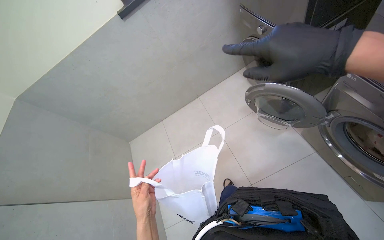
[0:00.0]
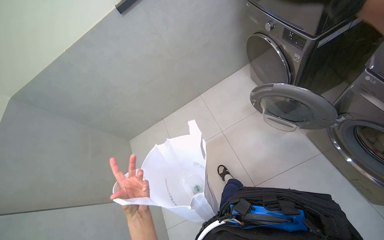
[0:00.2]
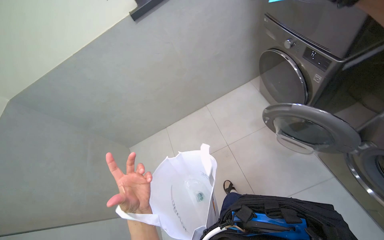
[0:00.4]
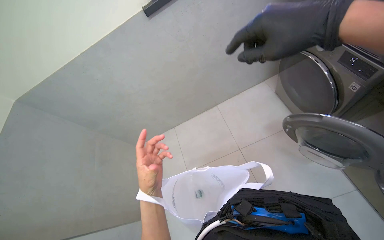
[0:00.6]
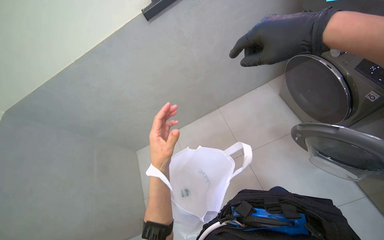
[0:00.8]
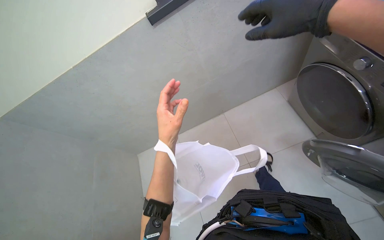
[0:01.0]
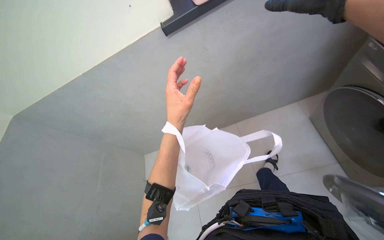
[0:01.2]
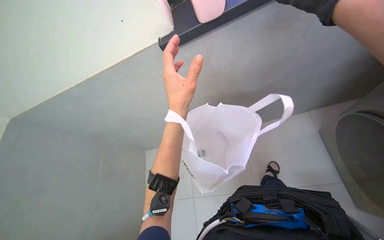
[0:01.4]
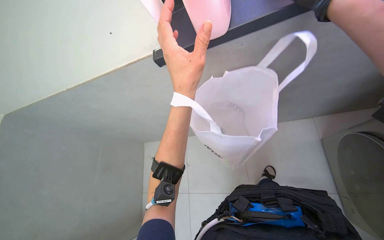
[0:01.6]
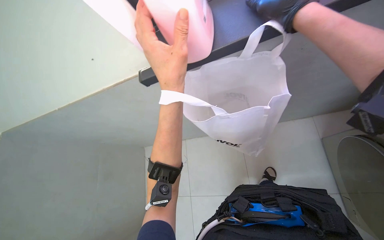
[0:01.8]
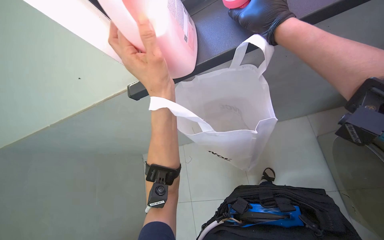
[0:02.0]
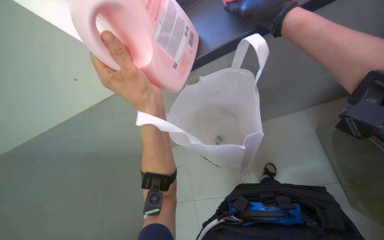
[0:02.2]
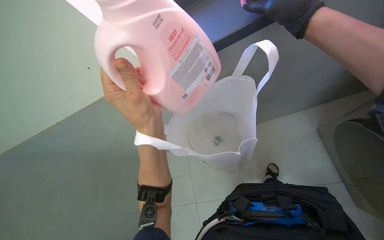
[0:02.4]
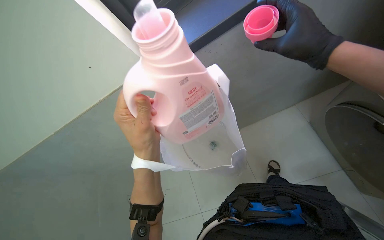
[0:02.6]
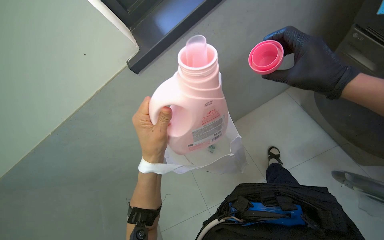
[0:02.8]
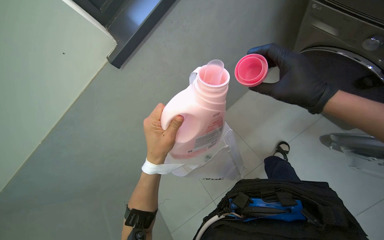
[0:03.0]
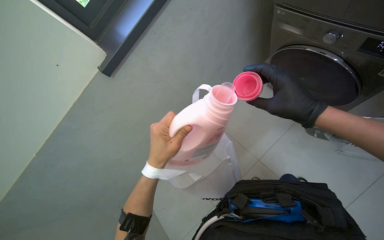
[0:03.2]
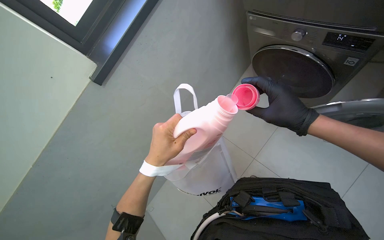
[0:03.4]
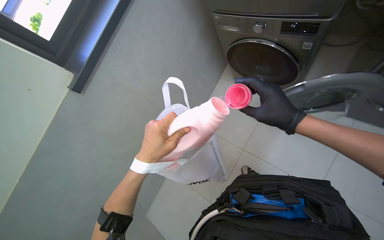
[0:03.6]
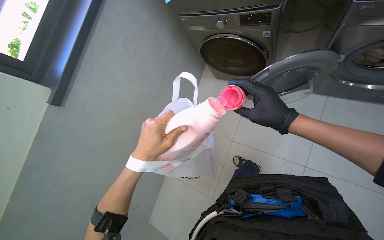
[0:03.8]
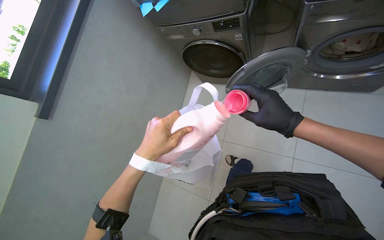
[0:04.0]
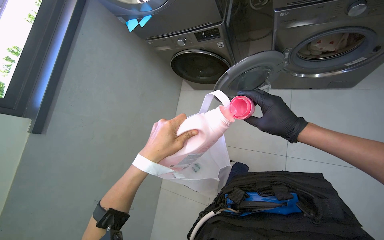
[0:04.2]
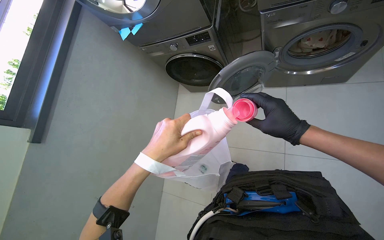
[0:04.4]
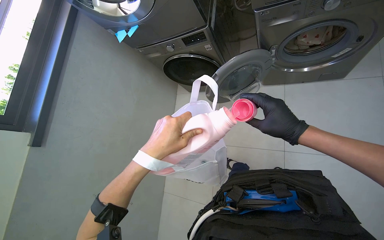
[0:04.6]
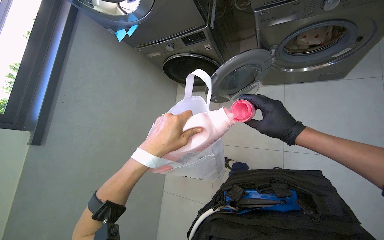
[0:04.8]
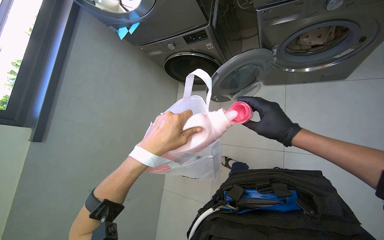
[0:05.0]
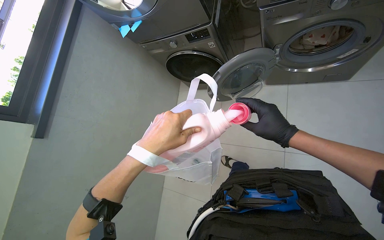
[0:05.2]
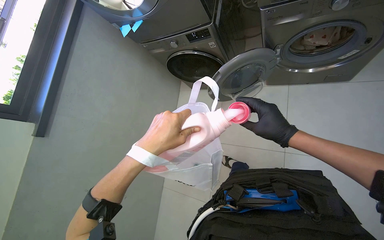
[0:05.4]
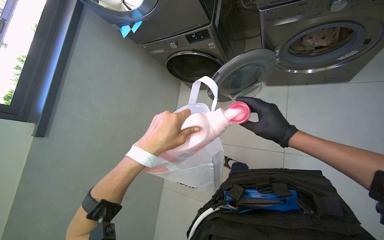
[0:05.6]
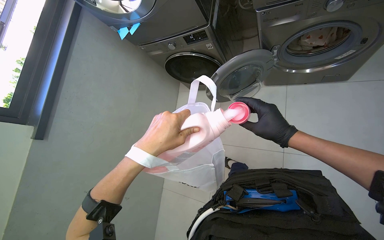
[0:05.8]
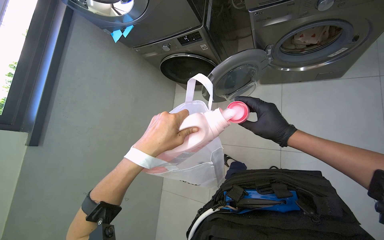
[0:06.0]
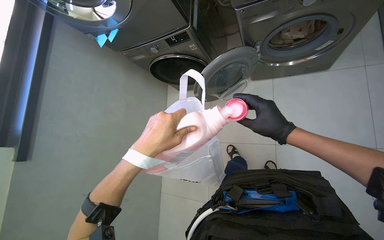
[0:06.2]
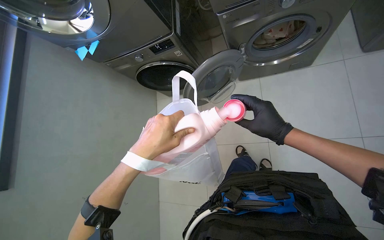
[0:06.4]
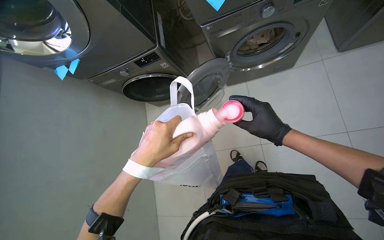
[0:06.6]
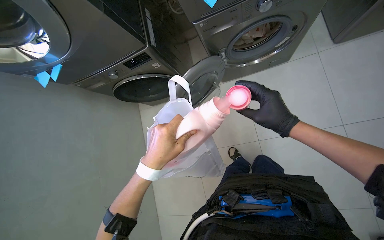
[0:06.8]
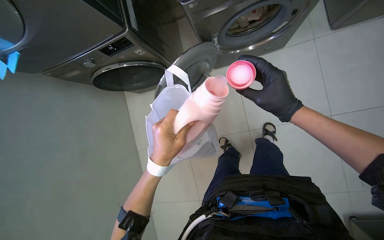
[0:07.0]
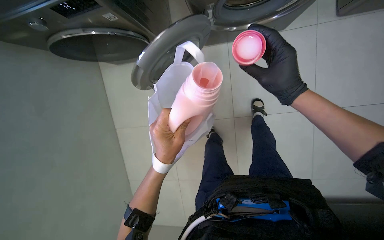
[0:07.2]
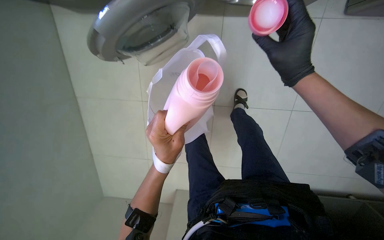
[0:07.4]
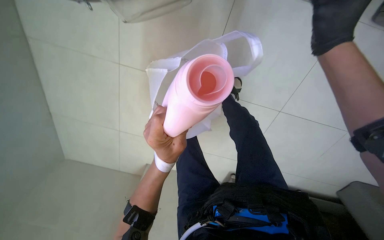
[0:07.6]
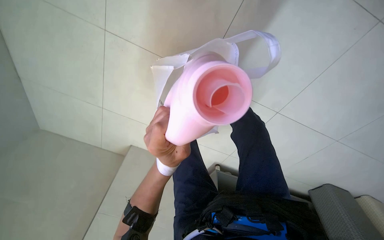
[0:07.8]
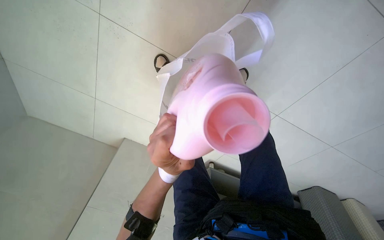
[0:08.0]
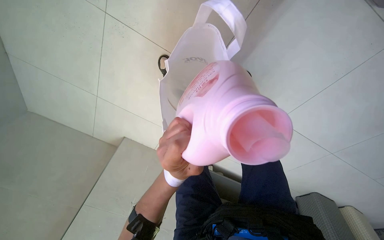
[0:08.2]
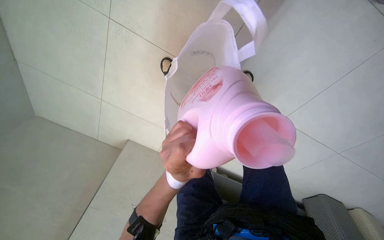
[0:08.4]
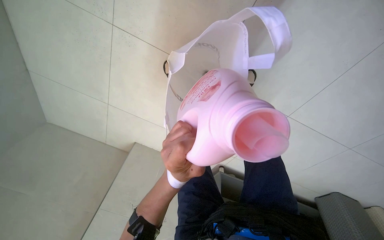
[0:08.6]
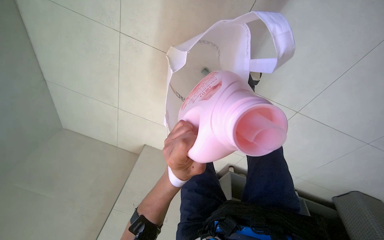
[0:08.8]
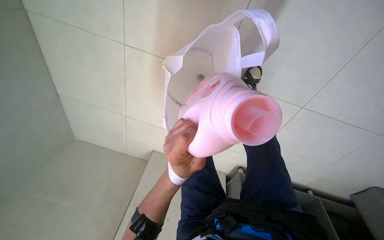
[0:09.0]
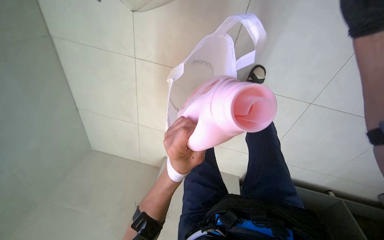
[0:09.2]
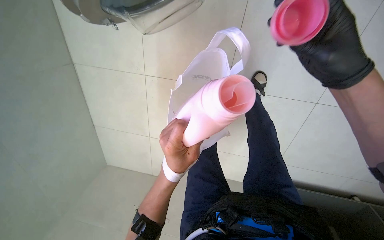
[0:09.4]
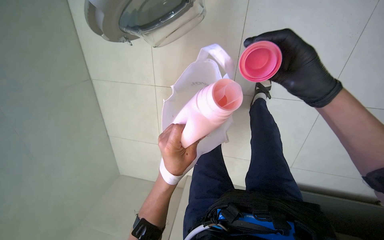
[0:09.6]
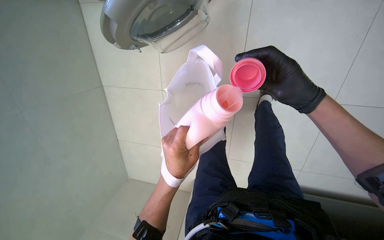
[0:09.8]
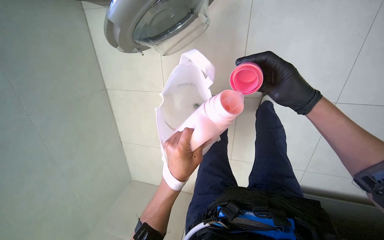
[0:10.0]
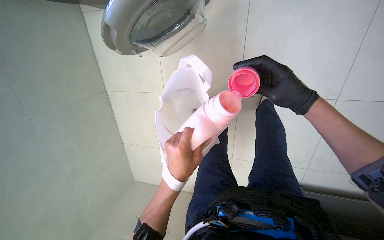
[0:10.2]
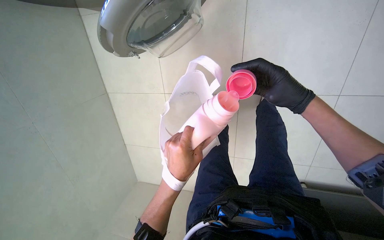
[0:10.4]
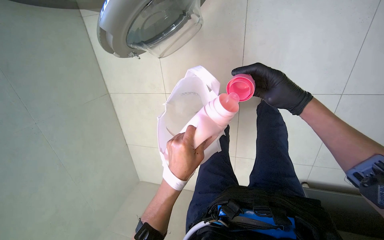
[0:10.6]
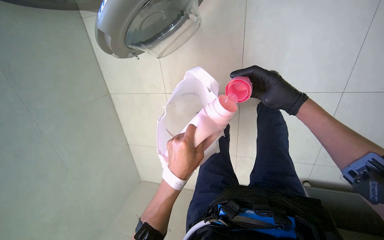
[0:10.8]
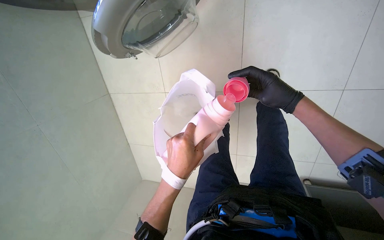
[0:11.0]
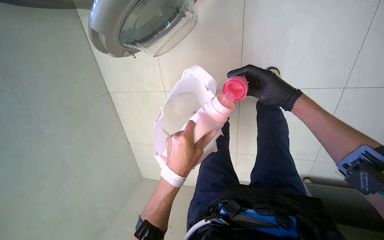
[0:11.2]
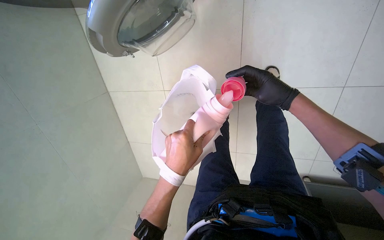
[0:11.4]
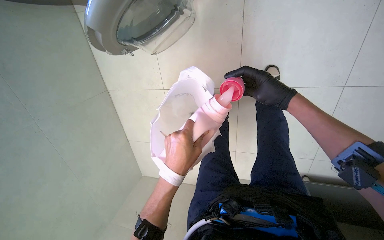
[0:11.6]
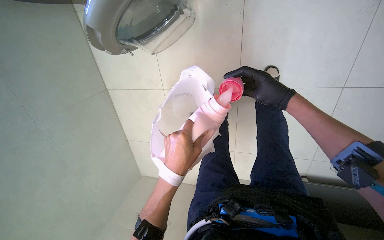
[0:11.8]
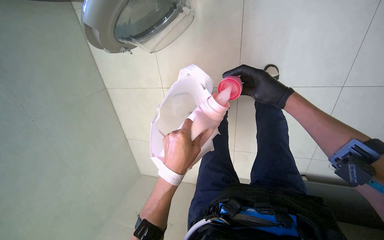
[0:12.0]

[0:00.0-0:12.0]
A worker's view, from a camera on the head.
Job: managing laundry.
The whole recording: Preparing laundry with detergent and bag. The worker handles items in a laundry bag, opens a detergent bottle, and pours detergent into its cap.
0:00.0 to 0:01.6: The wearer's head swings roughly 45 degrees to the left. The wearer looks approximately 20 degrees further upward.
0:01.6 to 0:03.0: The left hand shifts approximately 10 cm down the picture.
0:03.0 to 0:04.4: The wearer looks some 25 degrees further to the right. The right hand heads down the picture, covering some 25 cm.
0:04.4 to 0:06.0: The hands work in one place, with small movements.
0:06.0 to 0:07.6: The head rotates some 25 degrees to the right. The view tilts roughly 15 degrees downward. The right hand goes some 30 cm up the picture; the left hand travels to the right by approximately 15 cm.
0:09.0 to 0:10.4: The view pans to the left by approximately 15 degrees.
0:10.4 to 0:12.0: The hands make small movements and keep their place.

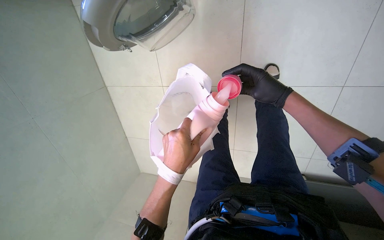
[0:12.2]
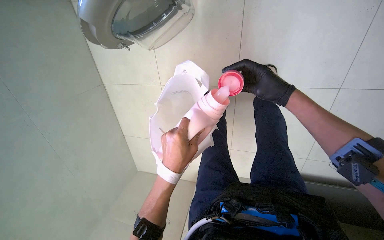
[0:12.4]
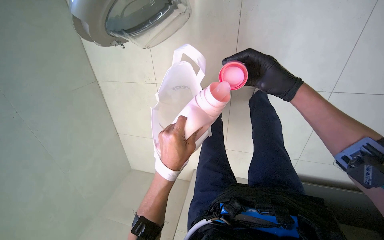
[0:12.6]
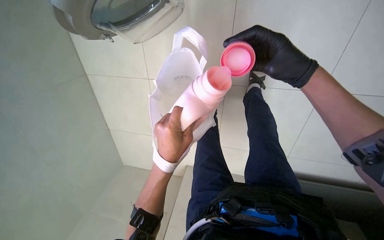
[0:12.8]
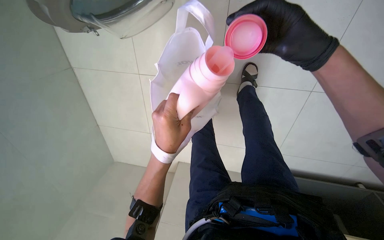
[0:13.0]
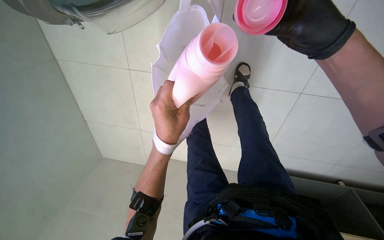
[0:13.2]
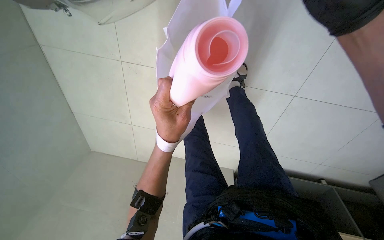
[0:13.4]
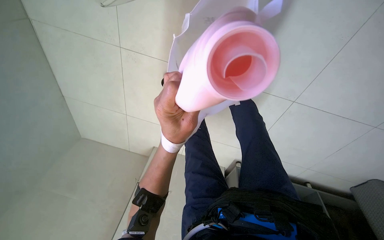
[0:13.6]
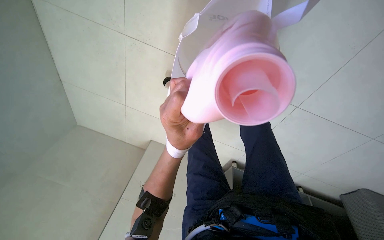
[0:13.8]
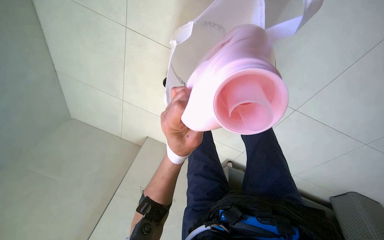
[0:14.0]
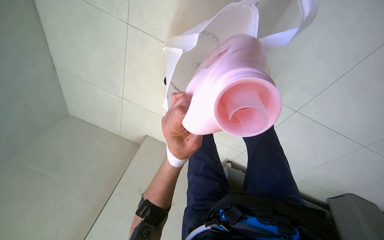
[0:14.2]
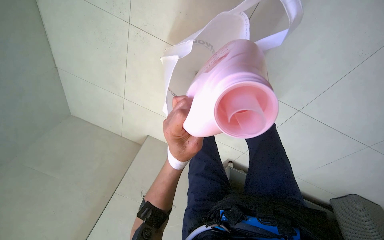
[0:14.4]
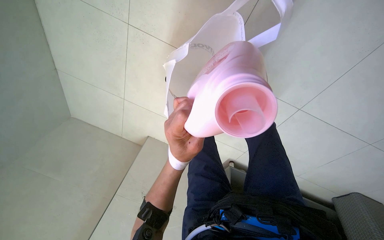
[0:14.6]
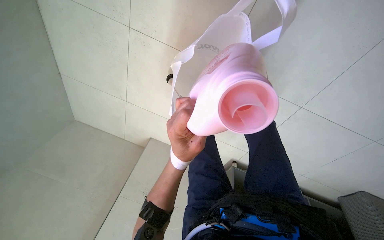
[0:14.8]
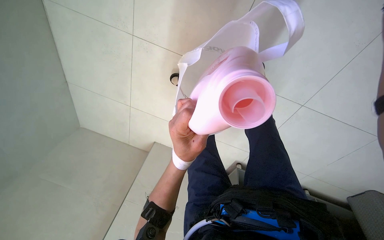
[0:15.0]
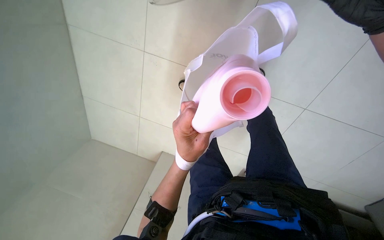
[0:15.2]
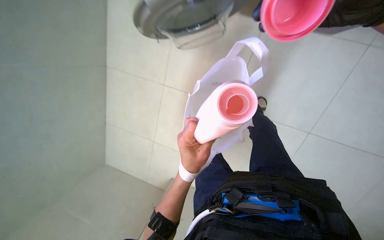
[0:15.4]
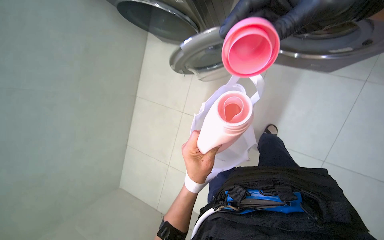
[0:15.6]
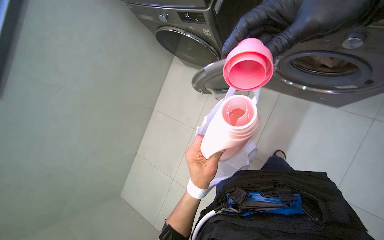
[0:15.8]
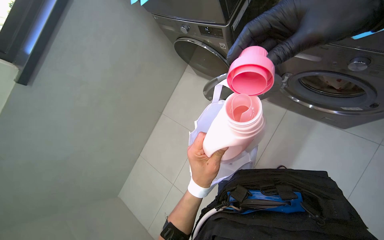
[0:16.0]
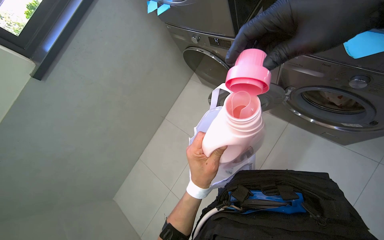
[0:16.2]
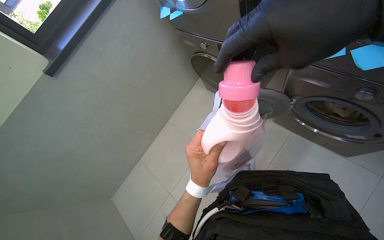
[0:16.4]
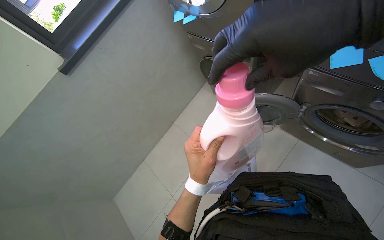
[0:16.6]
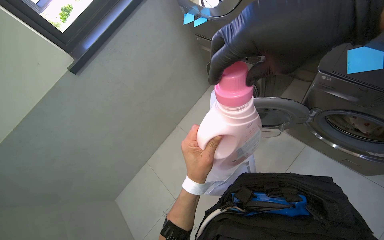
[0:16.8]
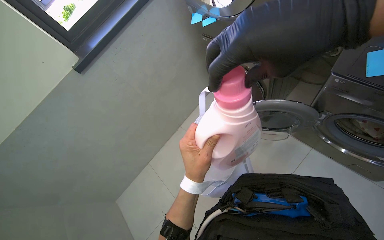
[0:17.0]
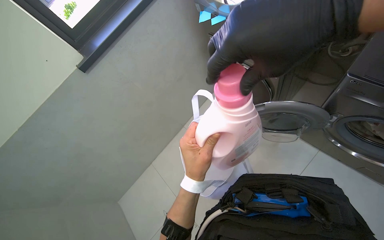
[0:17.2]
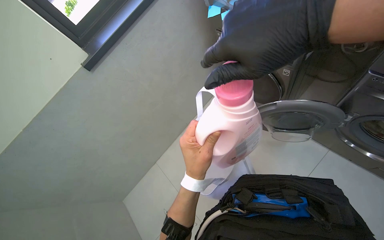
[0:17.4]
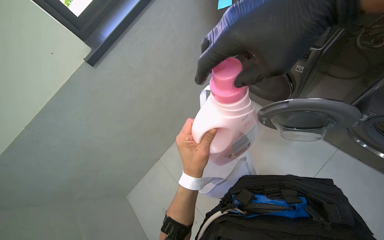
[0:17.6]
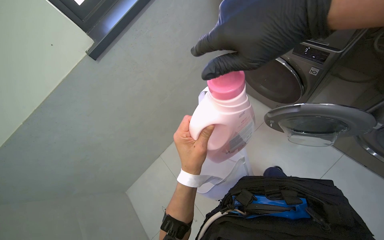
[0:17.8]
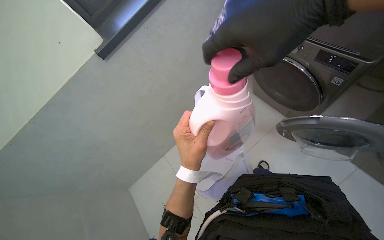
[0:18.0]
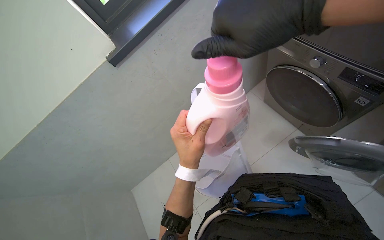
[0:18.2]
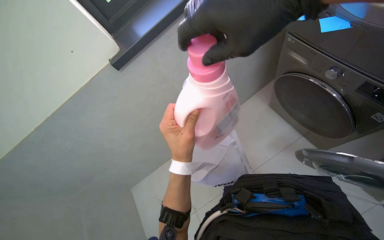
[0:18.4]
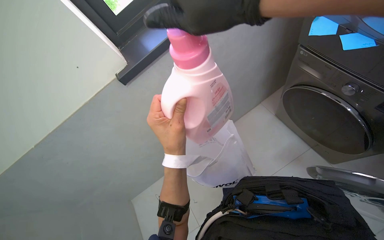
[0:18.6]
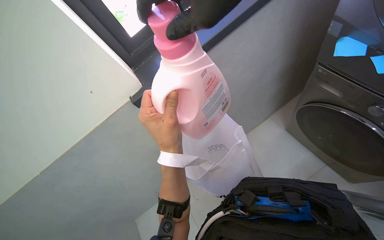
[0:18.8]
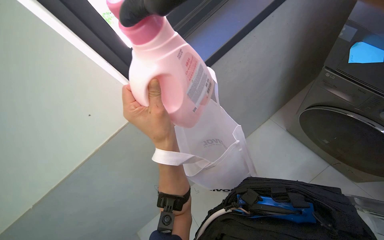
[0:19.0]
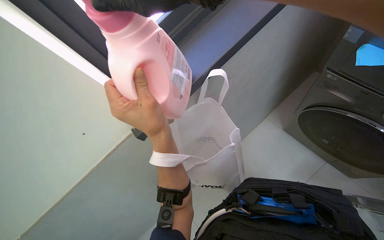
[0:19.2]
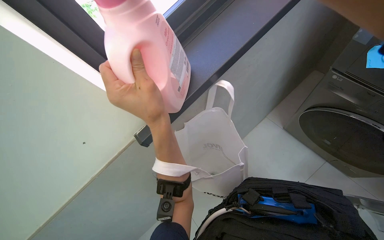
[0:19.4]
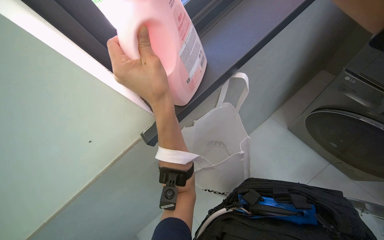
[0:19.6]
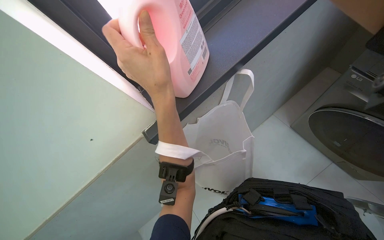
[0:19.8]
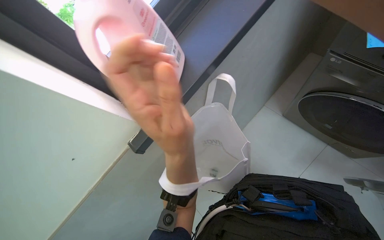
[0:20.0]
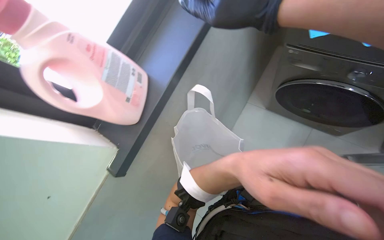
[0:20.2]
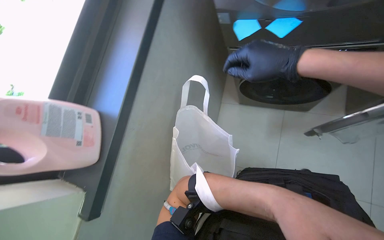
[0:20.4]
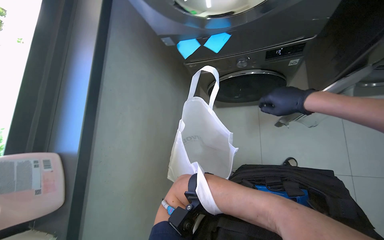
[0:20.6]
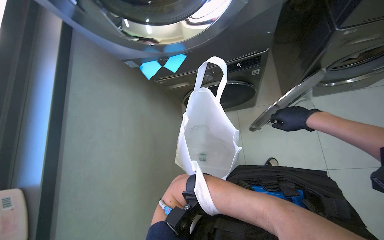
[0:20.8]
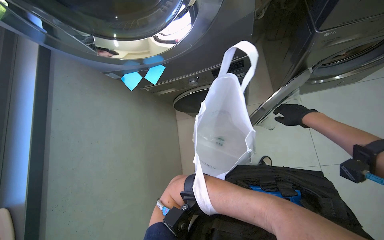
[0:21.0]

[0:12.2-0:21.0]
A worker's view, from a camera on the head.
Job: managing laundry.
The whole recording: Preparing laundry with detergent and bag. The worker handles items in a laundry bag, opens a detergent bottle, and pours detergent into its cap.
0:12.2 to 0:13.6: The view swings roughly 15 degrees to the right. The view tilts some 15 degrees downward. The right hand moves approximately 15 cm nearer to the camera and comes back, while the left hand shifts roughly 10 cm up the picture.
0:13.6 to 0:15.2: The right hand moves to the left and farther from the camera, about 15 cm.
0:15.2 to 0:16.6: The wearer looks some 25 degrees further upward.
0:18.0 to 0:19.6: The wearer's head swings about 20 degrees to the left. The left hand is displaced up the picture by approximately 10 cm.
0:19.6 to 0:21.0: The head travels roughly 40 cm. The wearer's head swings about 50 degrees to the right.
